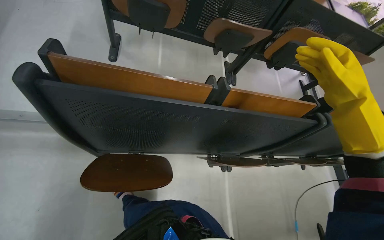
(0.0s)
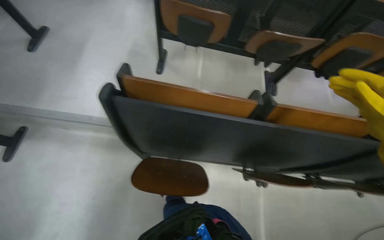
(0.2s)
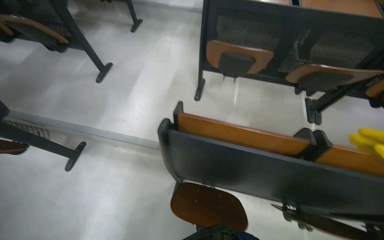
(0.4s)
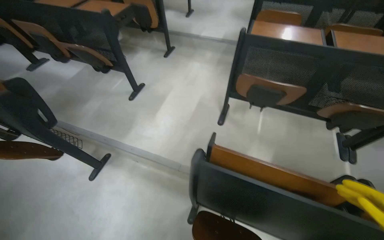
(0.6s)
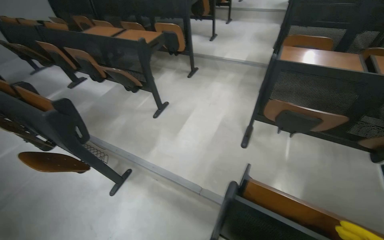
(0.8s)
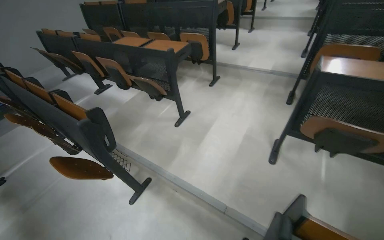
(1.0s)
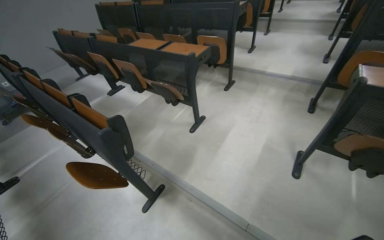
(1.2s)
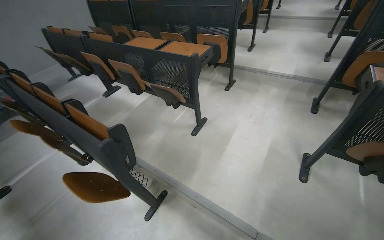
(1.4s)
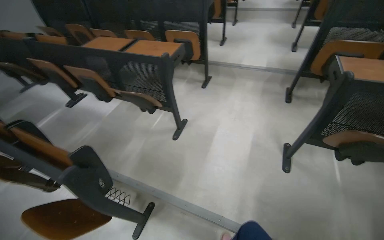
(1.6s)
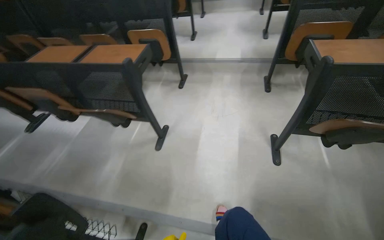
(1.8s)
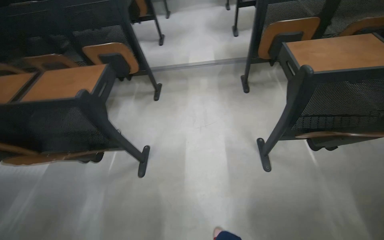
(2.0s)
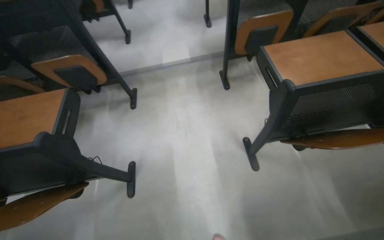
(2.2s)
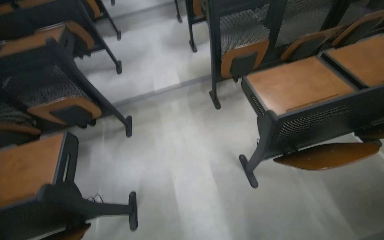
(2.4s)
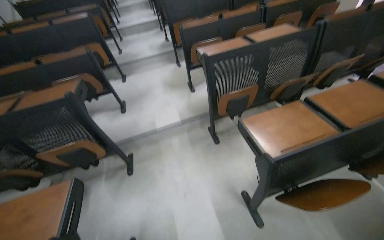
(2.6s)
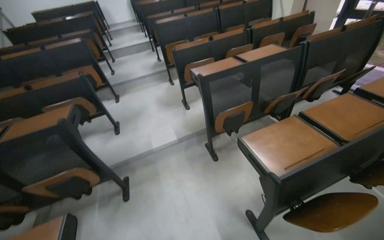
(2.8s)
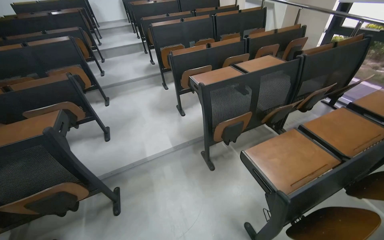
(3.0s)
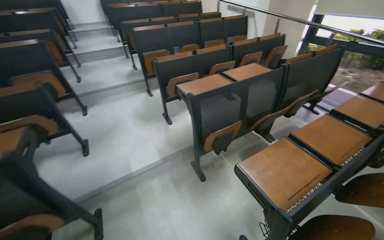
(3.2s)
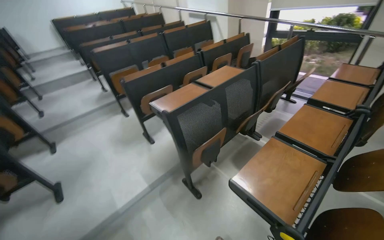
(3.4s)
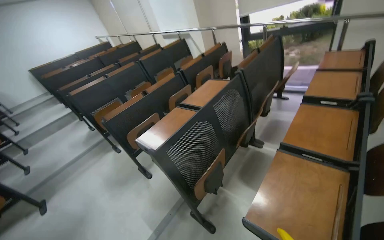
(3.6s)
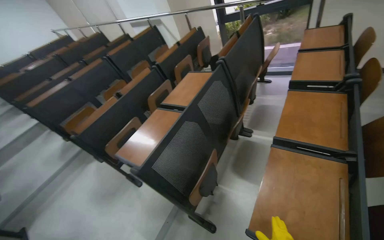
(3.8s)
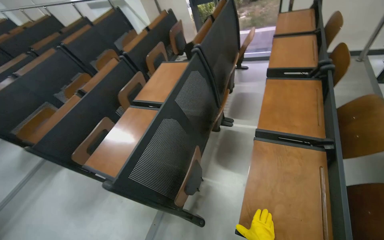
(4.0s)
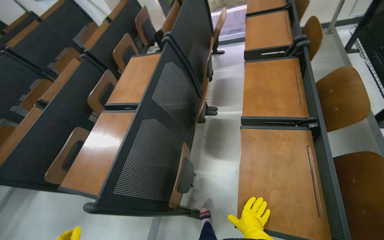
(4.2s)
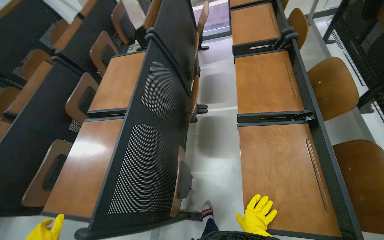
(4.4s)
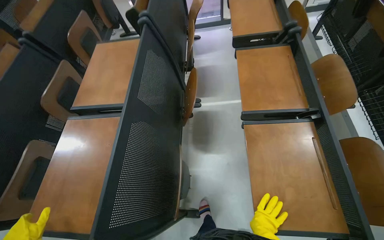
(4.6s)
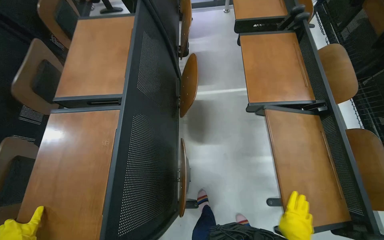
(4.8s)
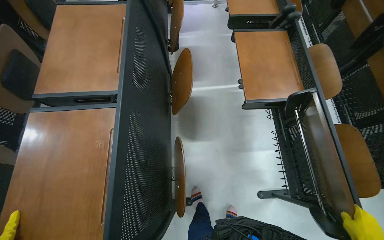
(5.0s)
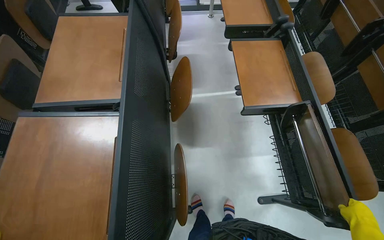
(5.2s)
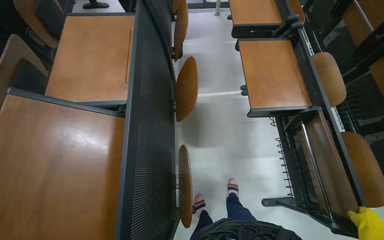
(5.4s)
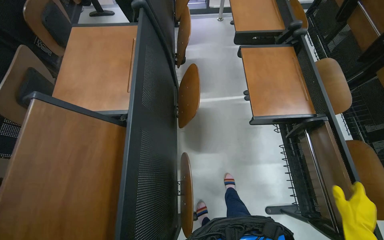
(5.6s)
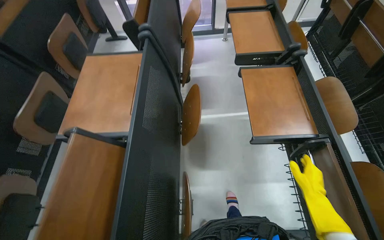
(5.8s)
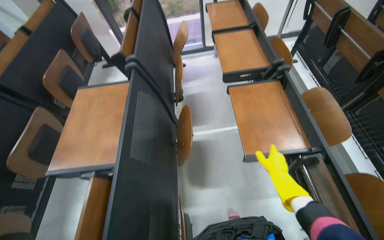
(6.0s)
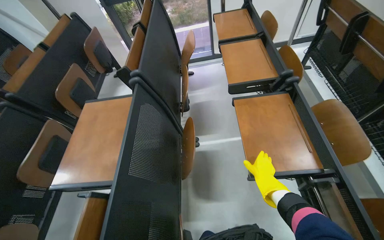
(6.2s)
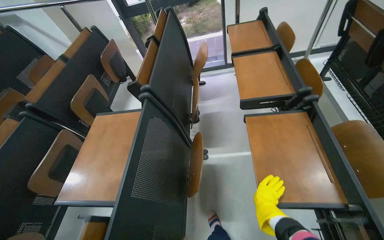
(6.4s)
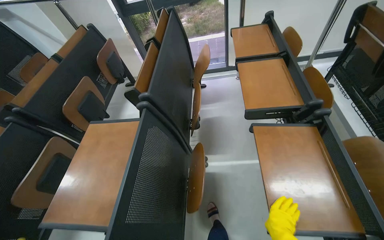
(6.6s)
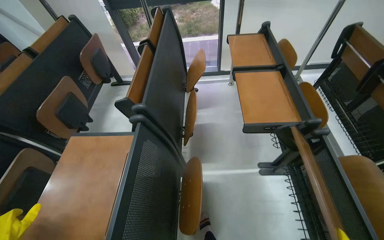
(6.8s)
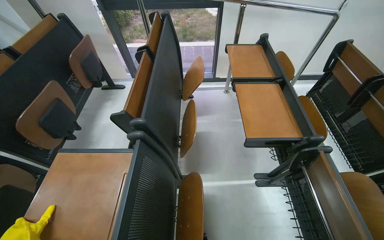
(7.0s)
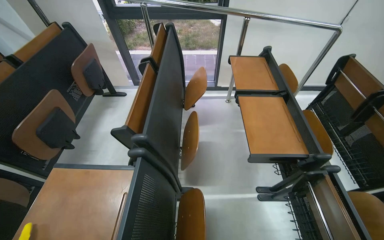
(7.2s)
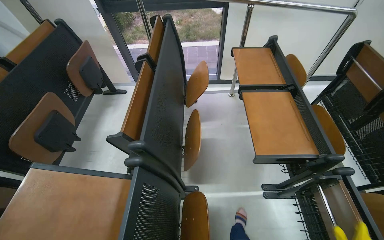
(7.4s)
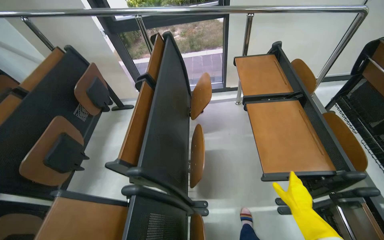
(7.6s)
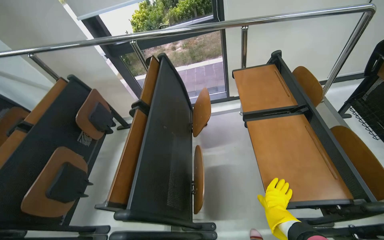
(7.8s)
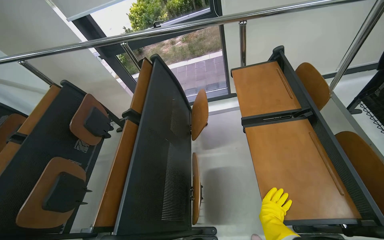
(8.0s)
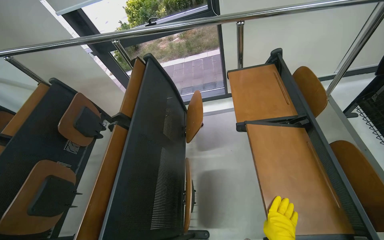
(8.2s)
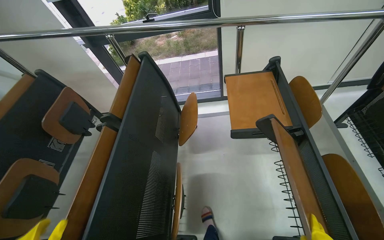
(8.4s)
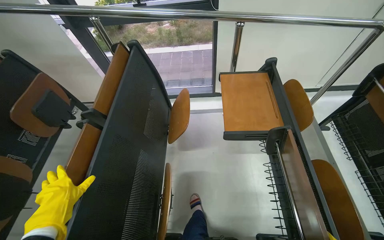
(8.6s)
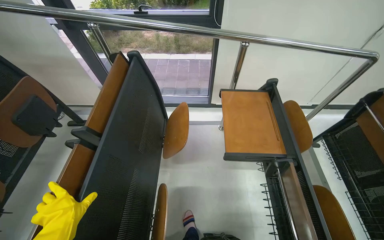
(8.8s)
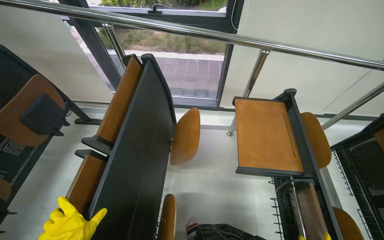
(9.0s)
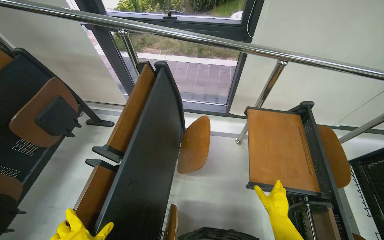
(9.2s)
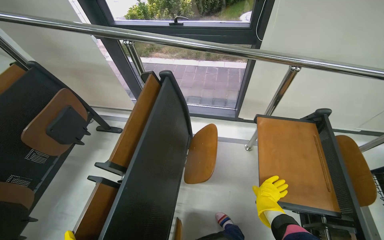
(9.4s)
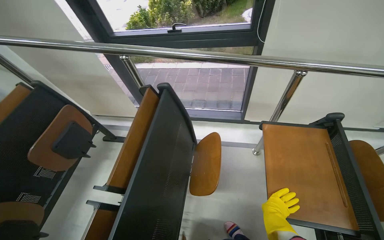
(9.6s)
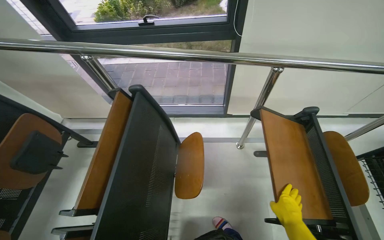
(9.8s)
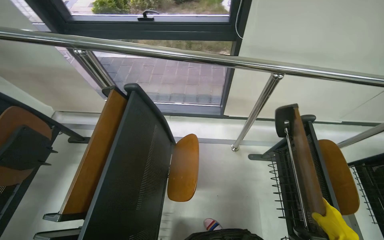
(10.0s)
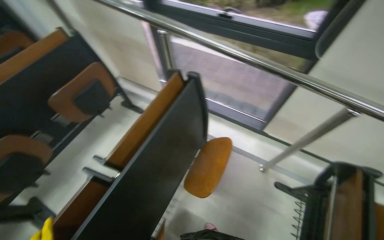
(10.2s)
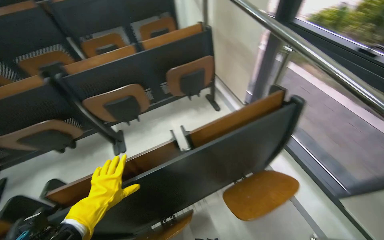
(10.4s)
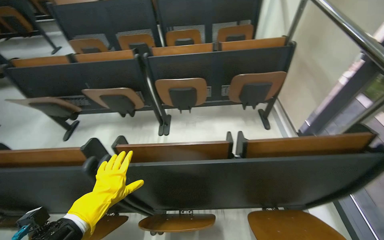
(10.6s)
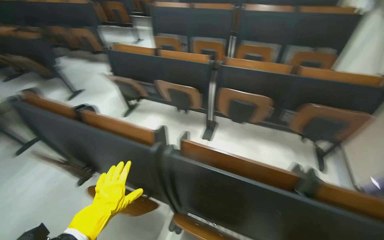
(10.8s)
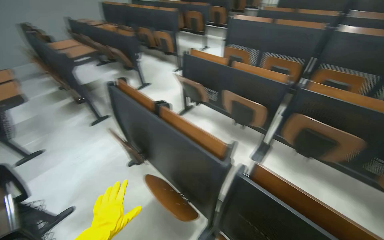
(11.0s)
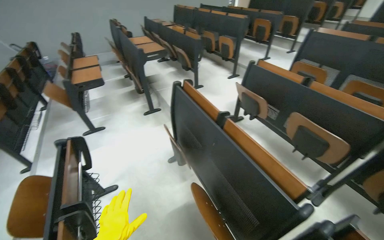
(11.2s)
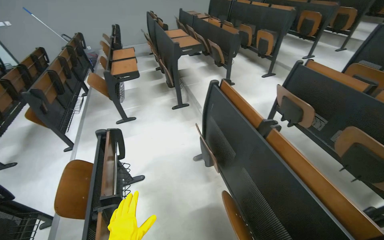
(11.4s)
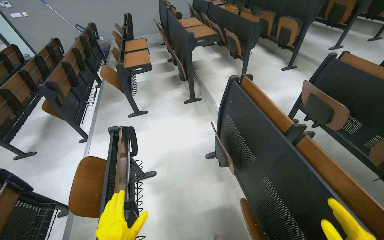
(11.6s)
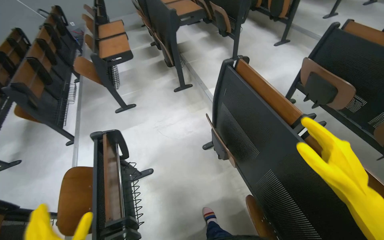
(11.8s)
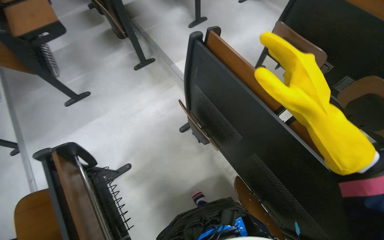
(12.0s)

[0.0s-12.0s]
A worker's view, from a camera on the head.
Job: organizing items.
The whole recording: Folding Lecture Hall Desks. The worker folds the lecture hall desks.
0.0s to 1.6s: The head travels about 80 cm. The head rotates some 35 degrees to the left. The camera pitches upward, by approximately 20 degrees.
1.6s to 3.0s: The camera travels some 80 cm. The wearer looks about 45 degrees further to the right. The view tips upward by some 15 degrees.
3.0s to 4.4s: The head travels some 80 cm. The wearer looks approximately 65 degrees further to the right.
6.0s to 7.6s: The wearer moves approximately 60 cm.
7.6s to 9.0s: The camera travels approximately 50 cm.
9.0s to 10.4s: The wearer's head swings about 60 degrees to the left.
10.4s to 12.0s: The camera travels about 1 m. The head turns to the left by about 80 degrees. The view tips downward by roughly 15 degrees.

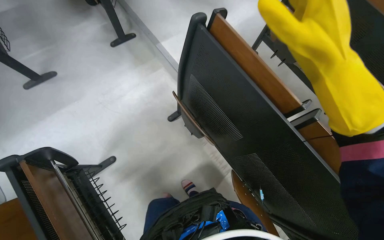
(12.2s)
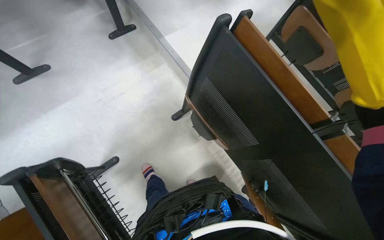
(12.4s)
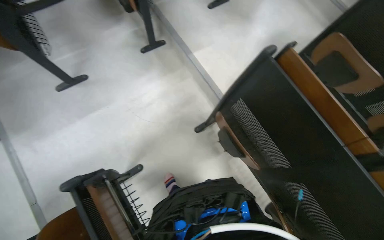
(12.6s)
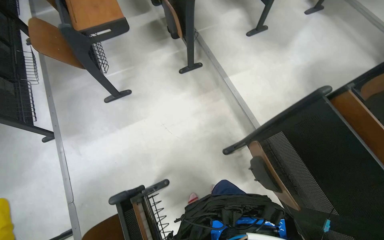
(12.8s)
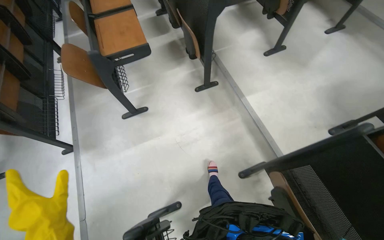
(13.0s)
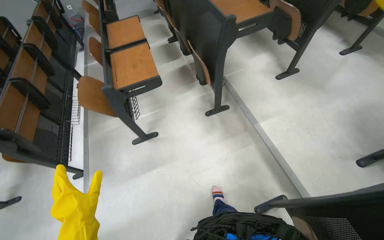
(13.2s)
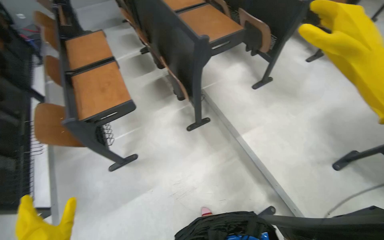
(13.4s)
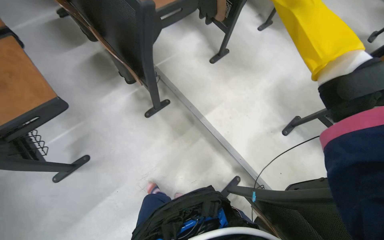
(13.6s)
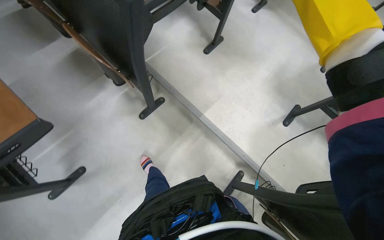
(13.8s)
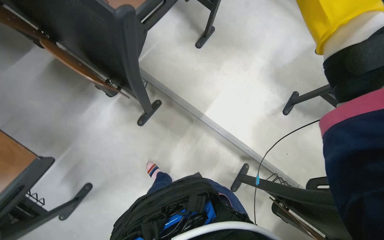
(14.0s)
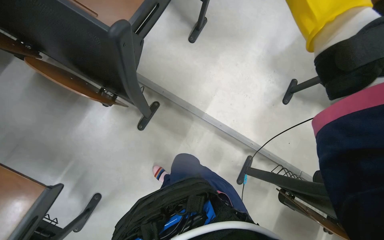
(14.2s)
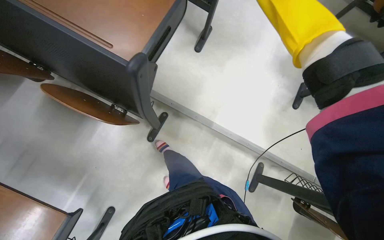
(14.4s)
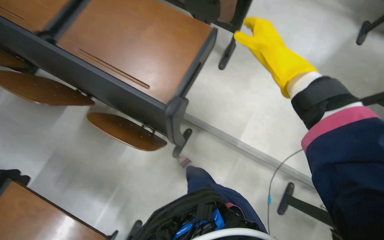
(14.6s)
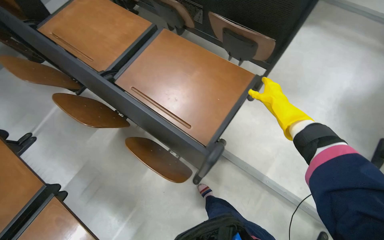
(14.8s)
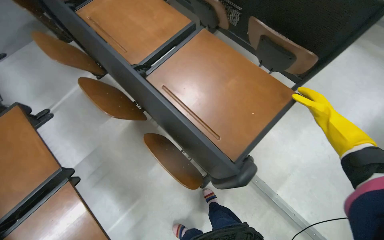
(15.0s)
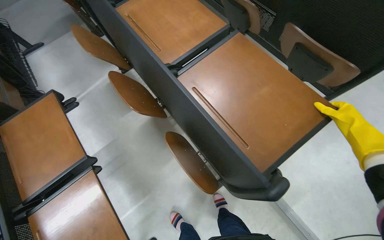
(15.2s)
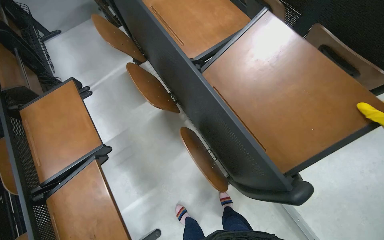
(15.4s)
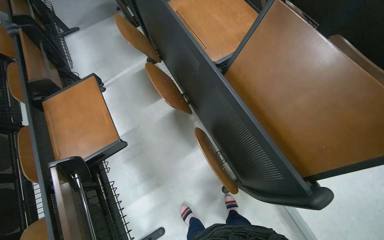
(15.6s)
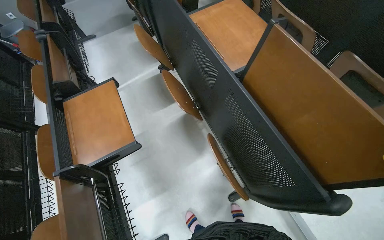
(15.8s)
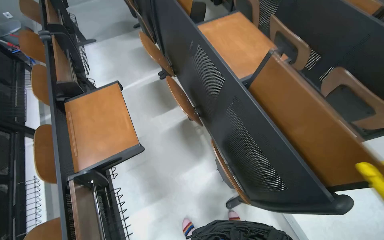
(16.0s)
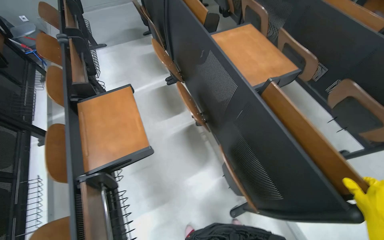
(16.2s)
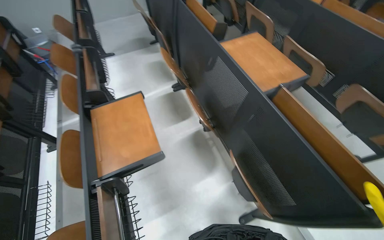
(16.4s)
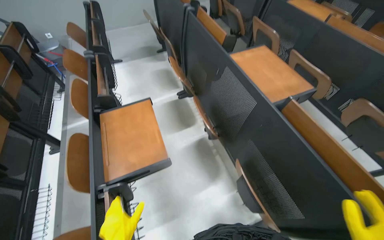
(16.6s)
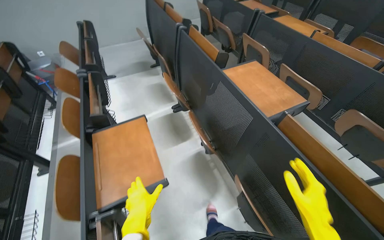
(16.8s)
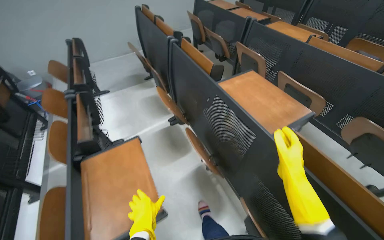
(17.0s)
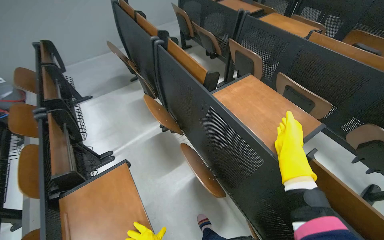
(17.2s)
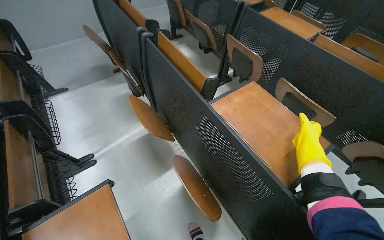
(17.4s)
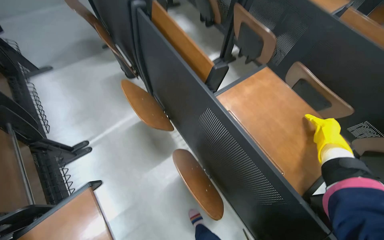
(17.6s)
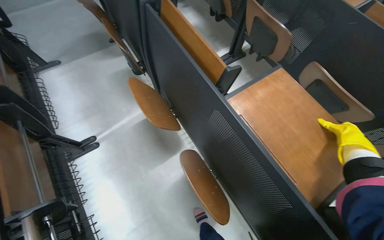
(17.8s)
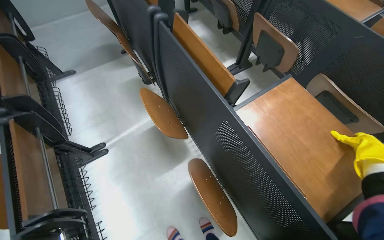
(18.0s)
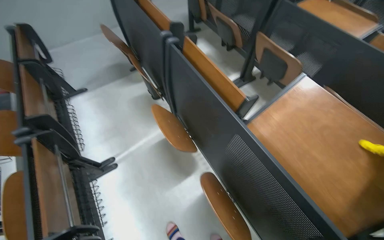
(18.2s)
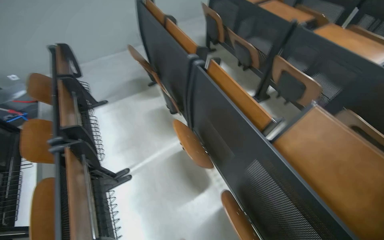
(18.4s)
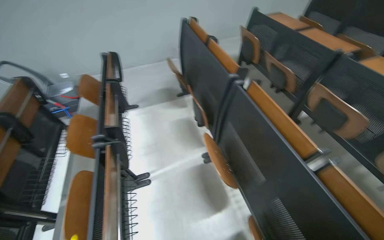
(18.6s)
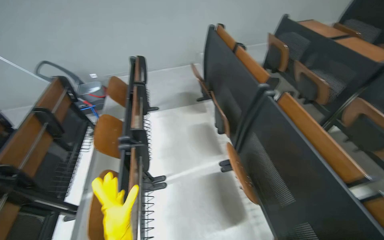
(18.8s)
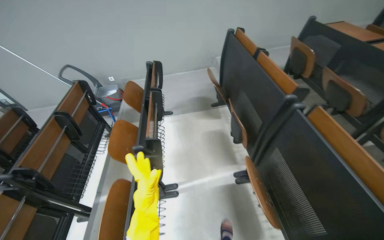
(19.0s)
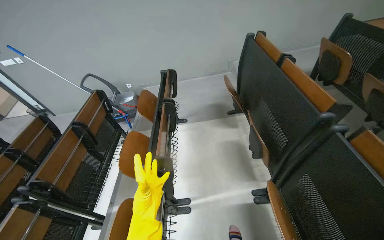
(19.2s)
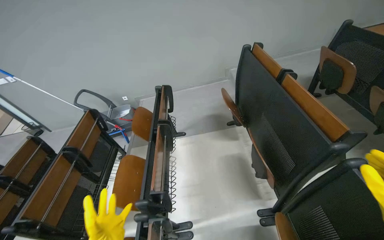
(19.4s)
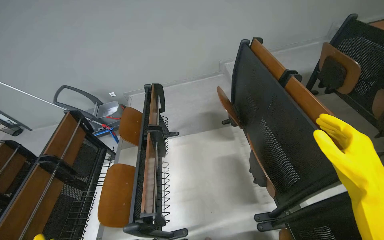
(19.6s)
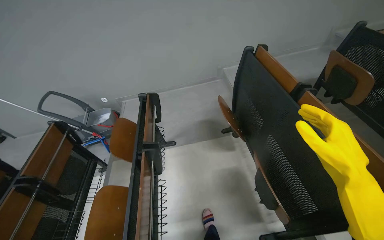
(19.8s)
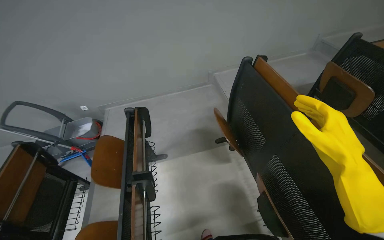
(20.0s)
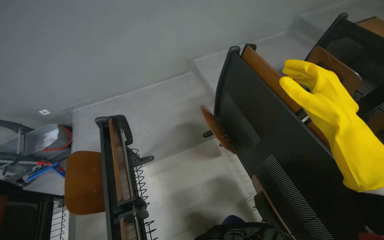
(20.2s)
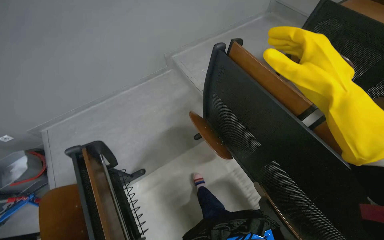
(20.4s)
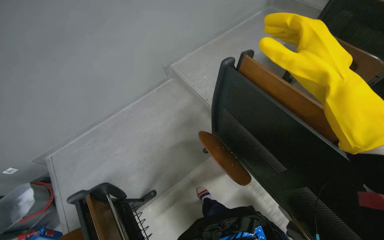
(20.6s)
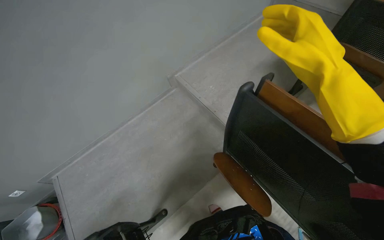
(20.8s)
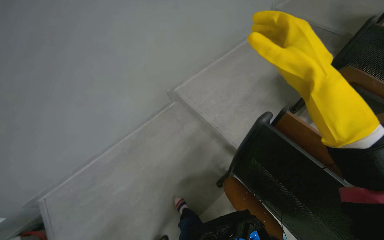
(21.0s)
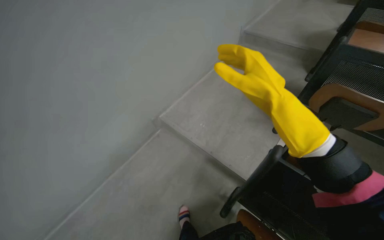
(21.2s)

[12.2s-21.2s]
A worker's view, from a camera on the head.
Job: organizing items.
The whole recording: Folding Lecture Hall Desks. The worker folds the lecture hall desks.
12.2s to 13.8s: The wearer moves some 1 m.
13.8s to 15.2s: The head travels roughly 70 cm. The camera sweeps to the left, by about 20 degrees.
15.2s to 16.6s: The camera travels to the left, about 40 cm. The wearer looks approximately 15 degrees further upward.
16.6s to 18.2s: The wearer moves approximately 70 cm.
18.2s to 19.8s: The camera travels roughly 80 cm. The head turns to the left by roughly 25 degrees.
19.8s to 21.2s: The camera is carried roughly 80 cm. The head turns to the right by about 40 degrees.
